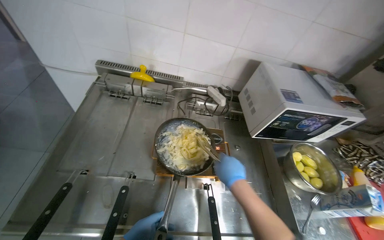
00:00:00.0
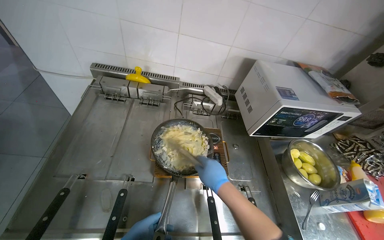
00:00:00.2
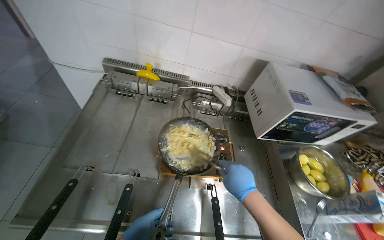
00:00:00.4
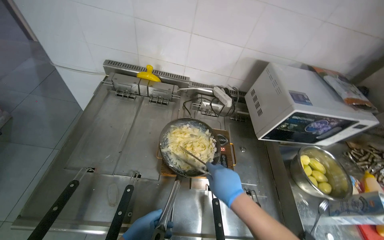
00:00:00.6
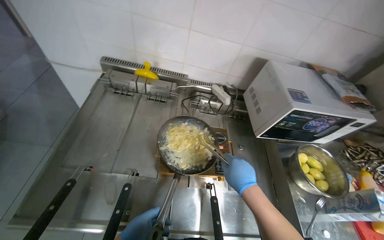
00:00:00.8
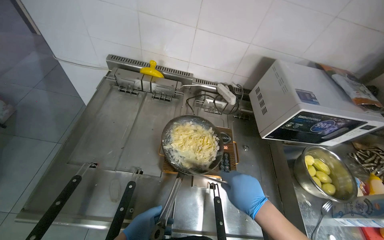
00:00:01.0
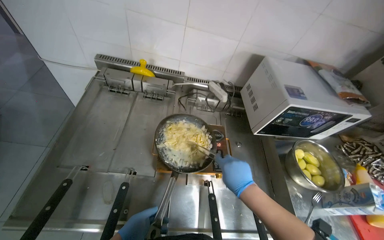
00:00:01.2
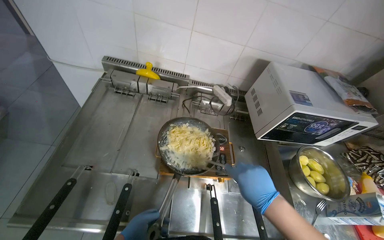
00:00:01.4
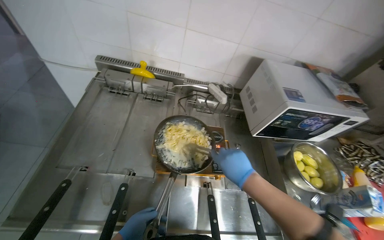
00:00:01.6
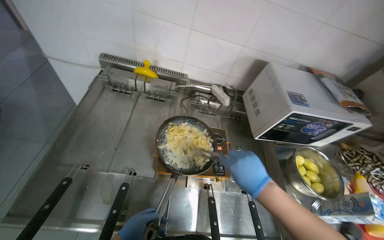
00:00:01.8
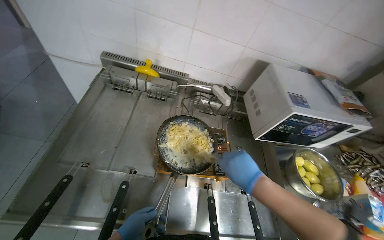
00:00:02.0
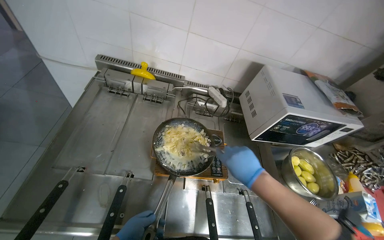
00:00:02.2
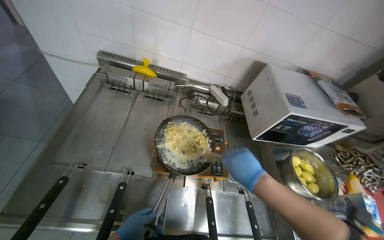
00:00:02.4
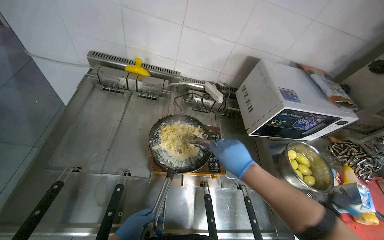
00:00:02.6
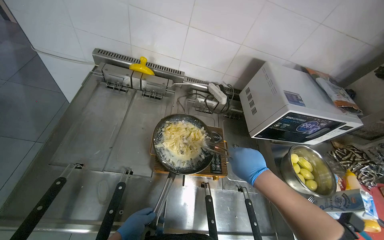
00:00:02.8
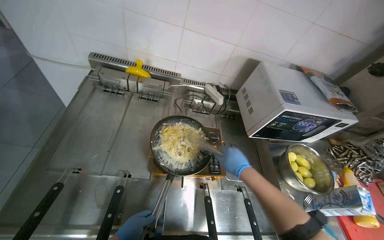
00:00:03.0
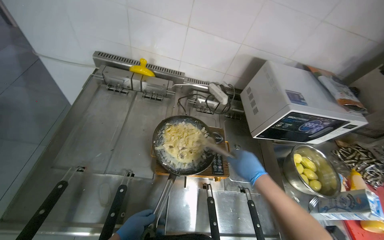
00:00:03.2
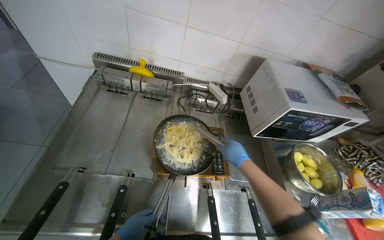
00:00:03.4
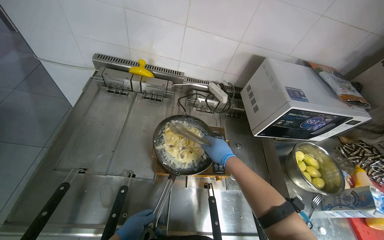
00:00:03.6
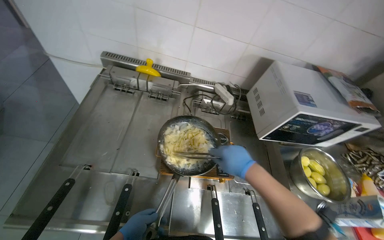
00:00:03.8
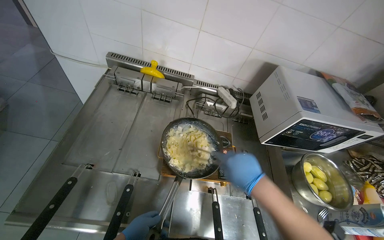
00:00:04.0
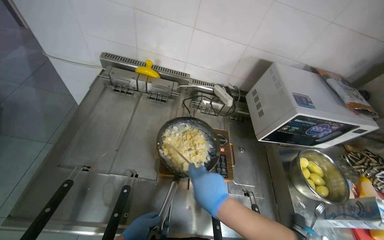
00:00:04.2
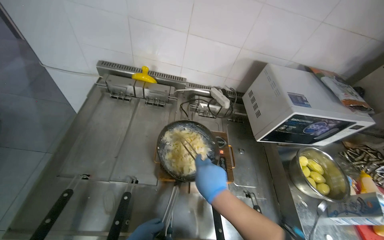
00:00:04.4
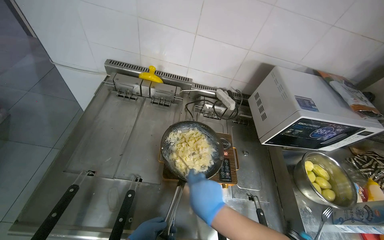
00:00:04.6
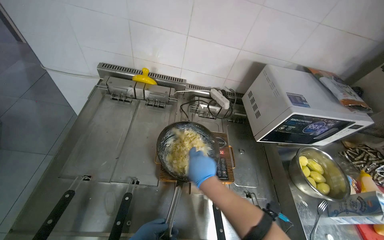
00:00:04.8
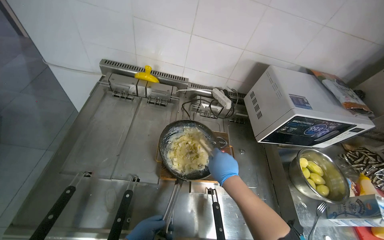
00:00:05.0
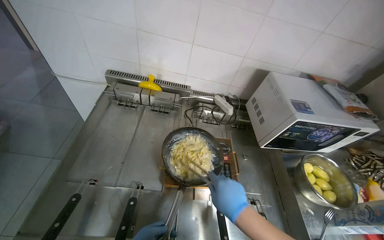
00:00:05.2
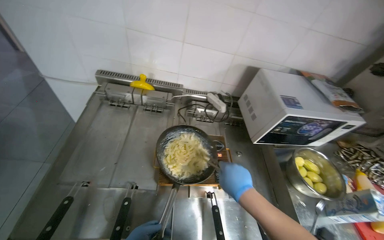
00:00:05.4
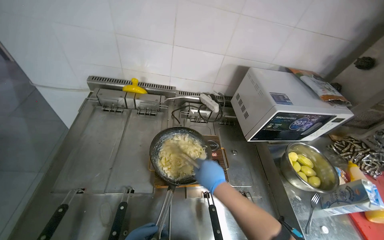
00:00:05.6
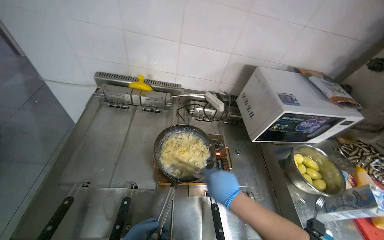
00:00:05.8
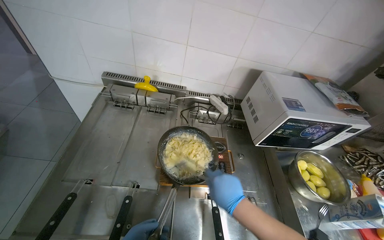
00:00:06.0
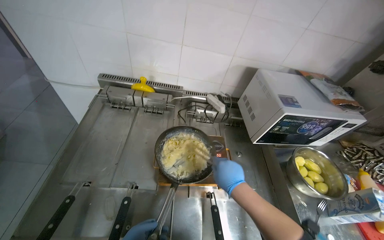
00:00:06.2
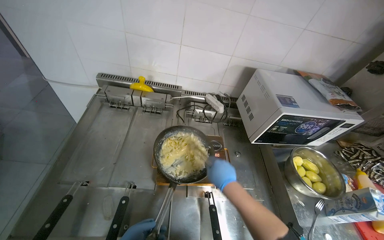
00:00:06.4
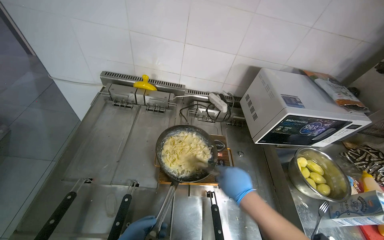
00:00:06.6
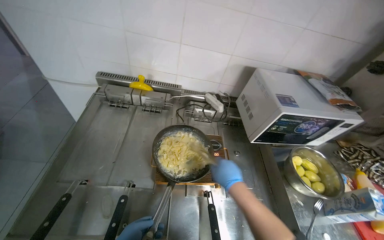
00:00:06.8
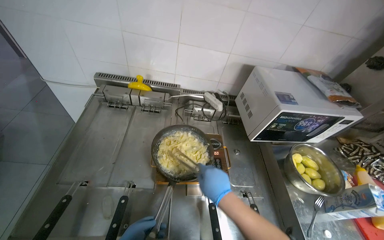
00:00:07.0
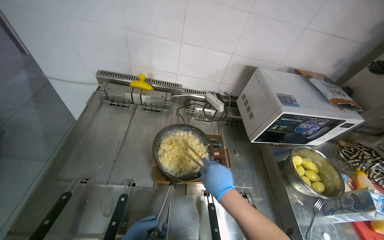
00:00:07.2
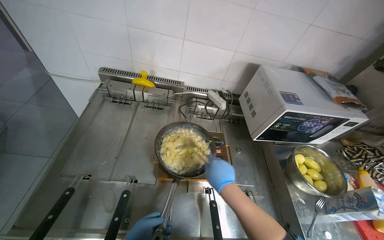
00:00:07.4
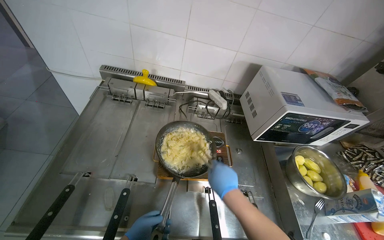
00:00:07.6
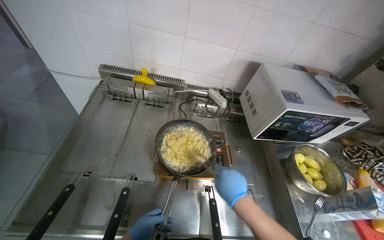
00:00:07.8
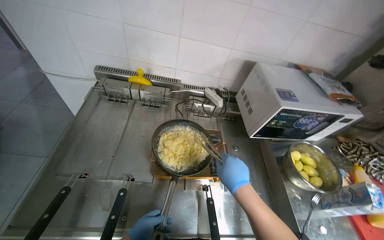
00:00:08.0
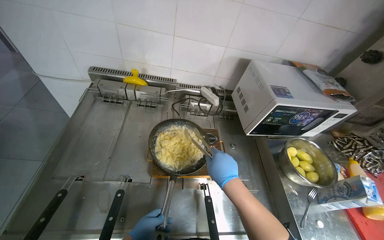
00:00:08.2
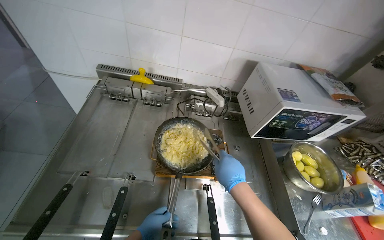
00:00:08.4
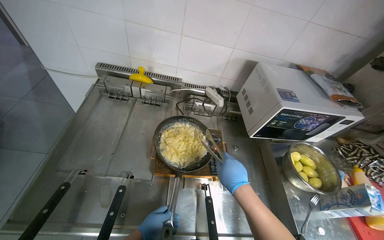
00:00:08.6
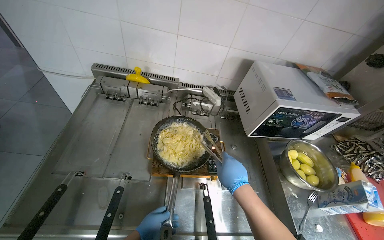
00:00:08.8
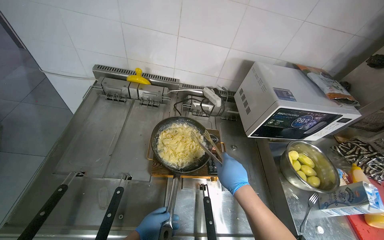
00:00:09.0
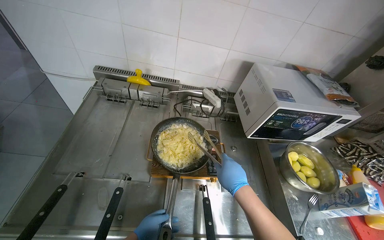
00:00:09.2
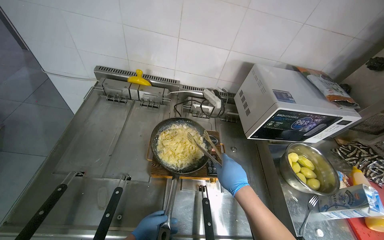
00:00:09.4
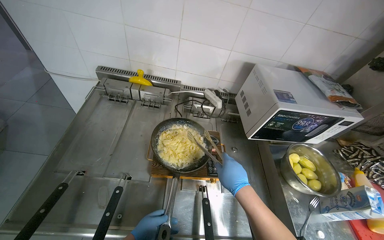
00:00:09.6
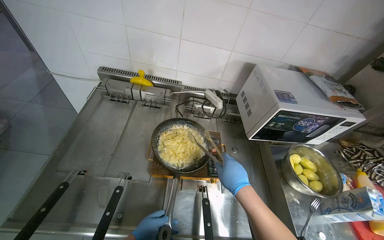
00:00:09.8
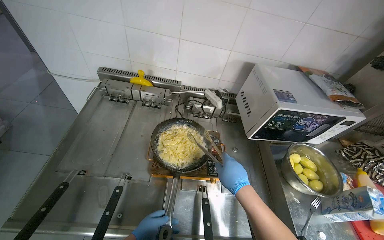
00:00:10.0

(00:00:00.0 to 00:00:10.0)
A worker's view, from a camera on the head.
Job: cooking food.
The whole recording: Stirring food in pan. The worker stirs food in a pan on the stove using tongs.
00:00:02.8 - 00:00:04.2: The right hand goes roughly 10 cm to the left.

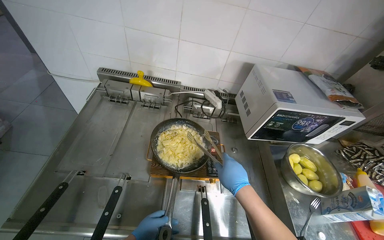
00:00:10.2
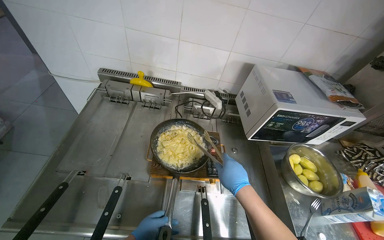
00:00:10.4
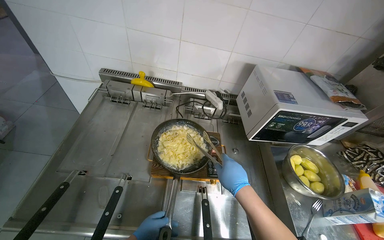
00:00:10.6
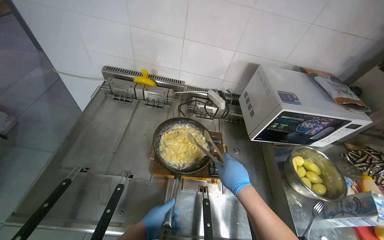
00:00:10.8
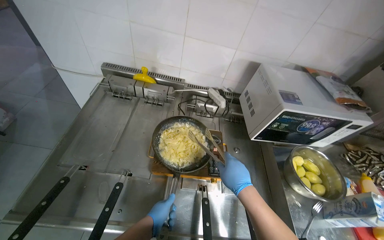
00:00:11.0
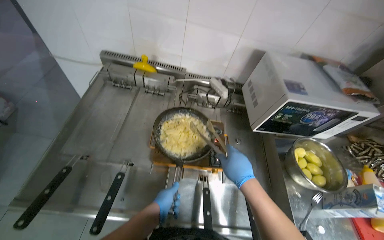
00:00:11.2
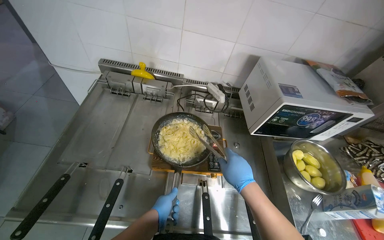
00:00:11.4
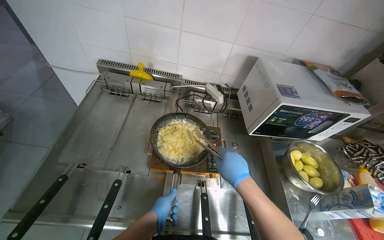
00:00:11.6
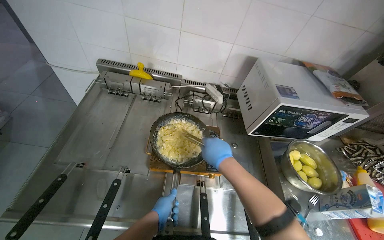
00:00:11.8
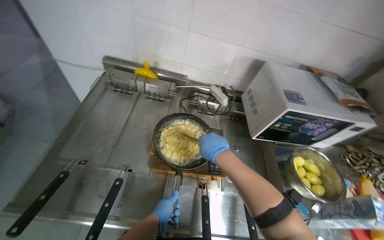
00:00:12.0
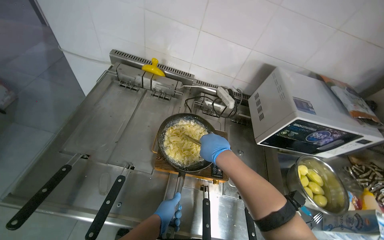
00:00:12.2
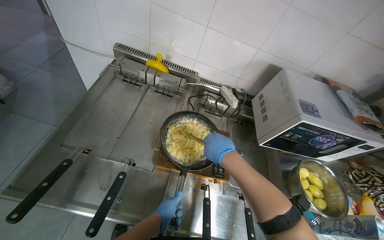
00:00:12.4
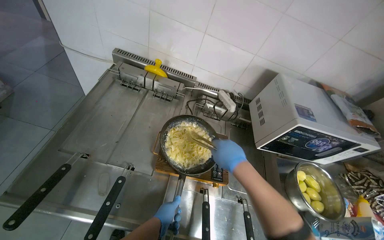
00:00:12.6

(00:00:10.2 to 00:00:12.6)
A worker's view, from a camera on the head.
Job: cooking food.
The whole recording: Stirring food in pan. The worker stirs food in a pan on the stove using tongs.
00:00:11.4 - 00:00:12.6: The right hand shifts approximately 10 cm up the picture.

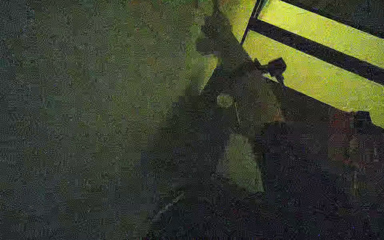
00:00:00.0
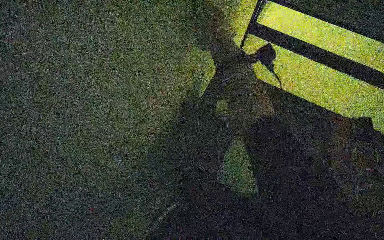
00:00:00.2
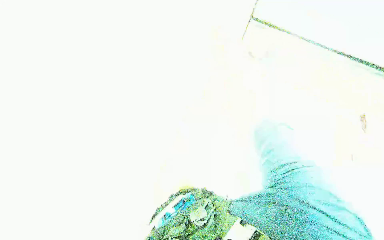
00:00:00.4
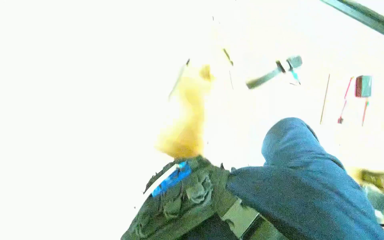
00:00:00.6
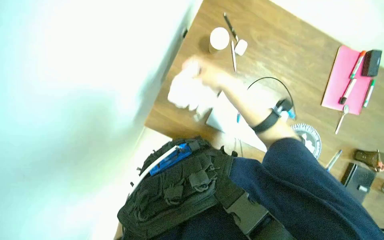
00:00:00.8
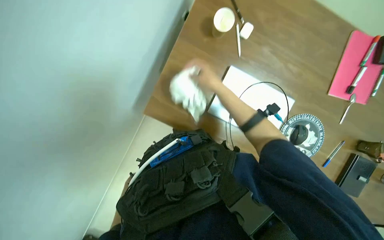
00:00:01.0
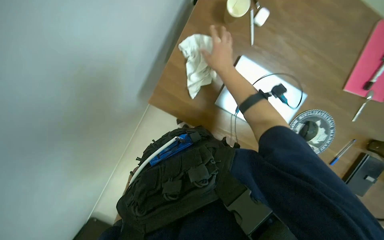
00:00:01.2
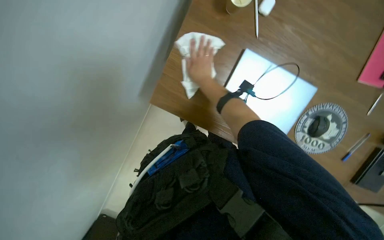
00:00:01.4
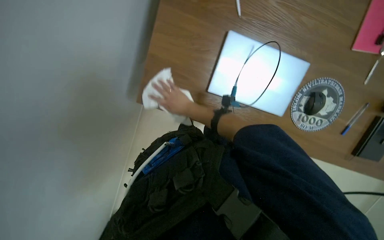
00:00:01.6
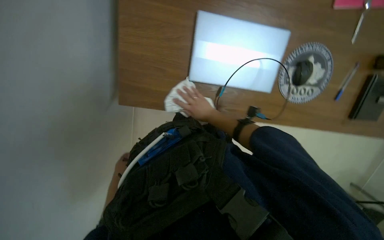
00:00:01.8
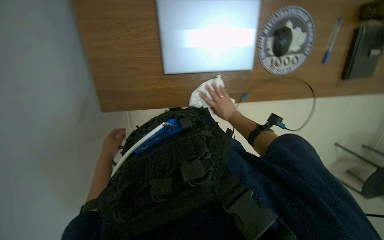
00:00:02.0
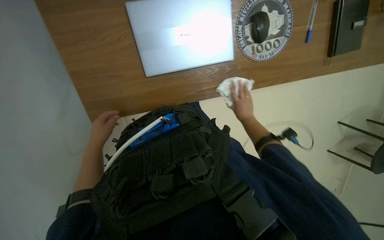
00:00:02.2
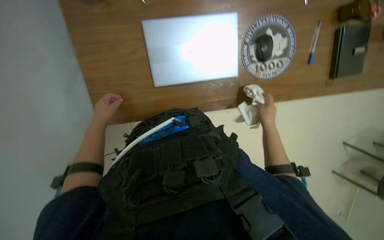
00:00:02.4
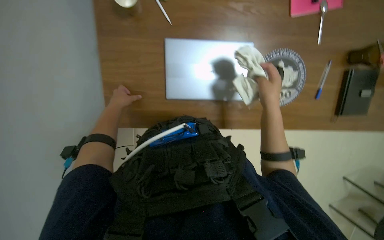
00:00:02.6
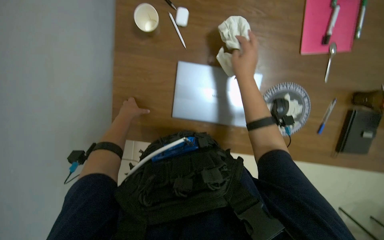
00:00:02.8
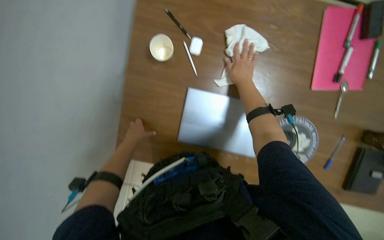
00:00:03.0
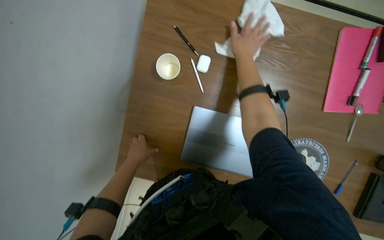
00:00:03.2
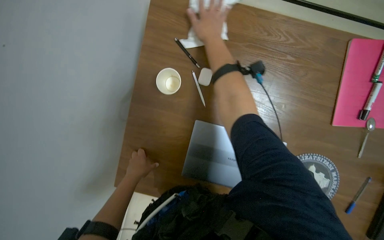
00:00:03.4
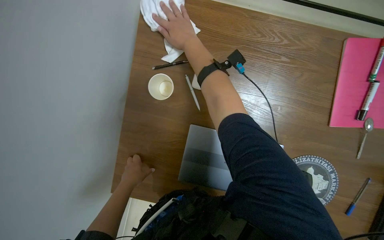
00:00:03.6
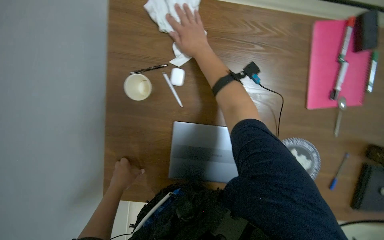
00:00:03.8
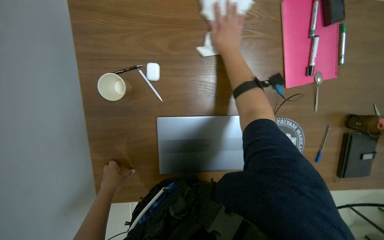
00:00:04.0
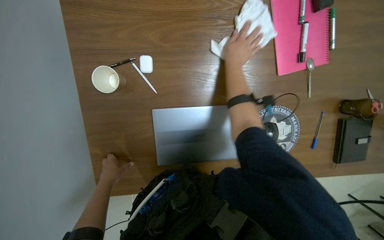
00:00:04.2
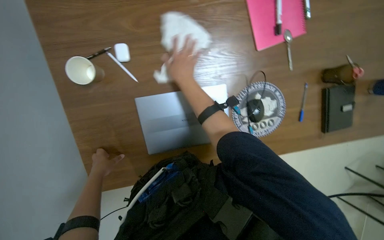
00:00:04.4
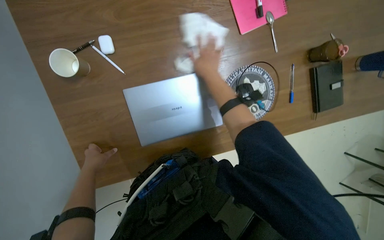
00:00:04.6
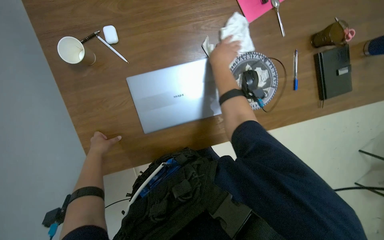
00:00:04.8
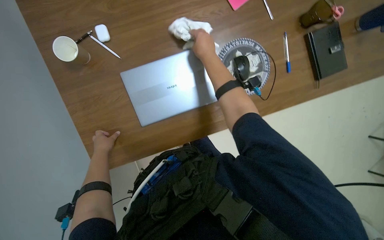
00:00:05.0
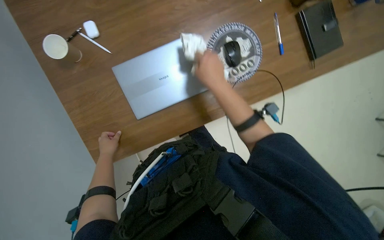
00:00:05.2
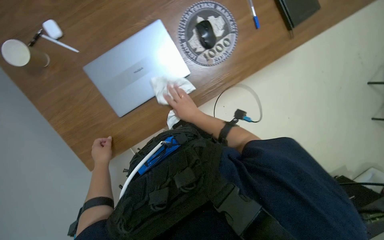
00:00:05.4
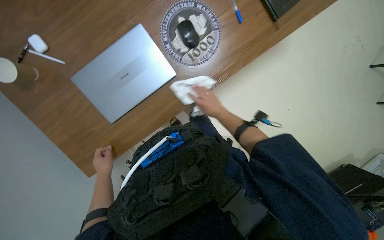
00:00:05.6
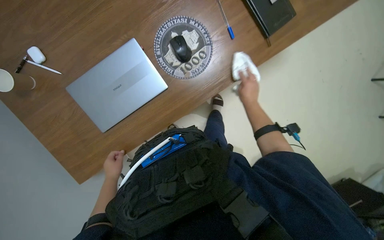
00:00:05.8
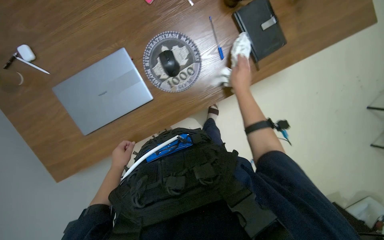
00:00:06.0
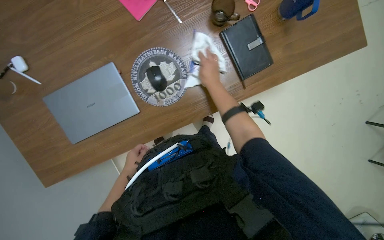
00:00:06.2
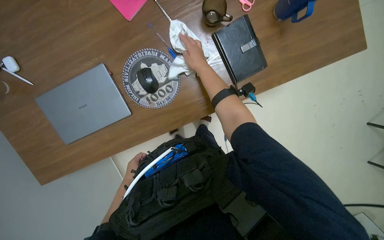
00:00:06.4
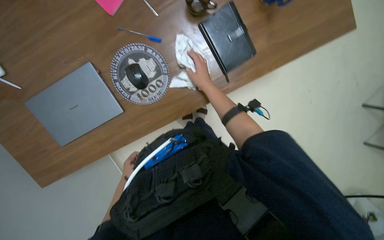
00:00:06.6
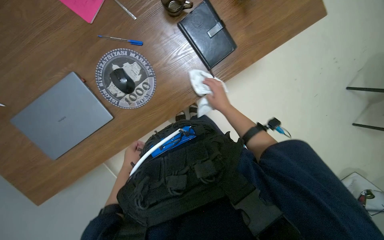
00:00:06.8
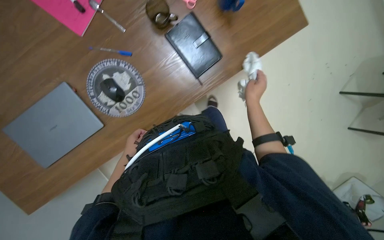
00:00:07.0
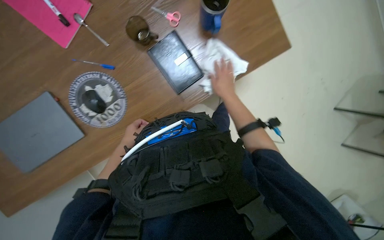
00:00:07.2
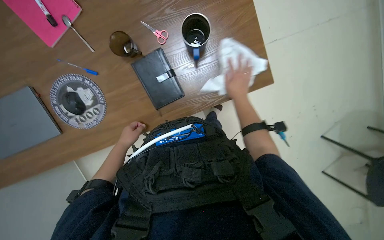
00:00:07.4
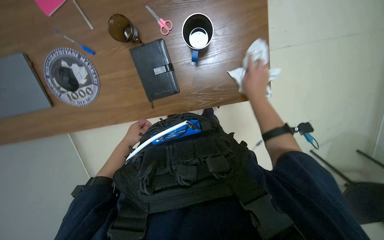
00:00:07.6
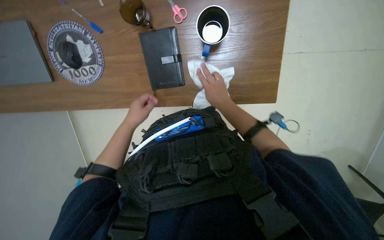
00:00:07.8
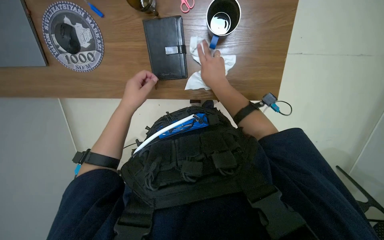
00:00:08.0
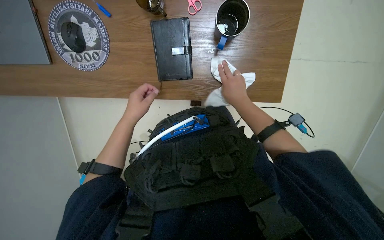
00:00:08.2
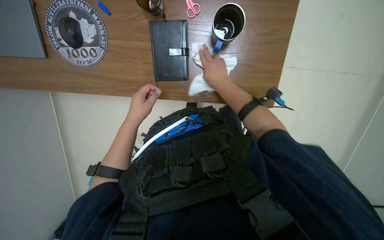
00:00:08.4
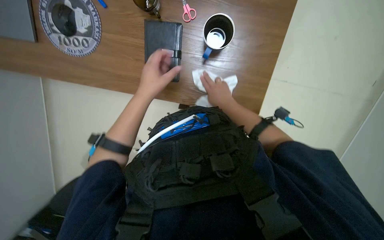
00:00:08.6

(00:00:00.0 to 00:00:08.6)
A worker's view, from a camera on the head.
Job: wiping surfaces.
The whole recording: Wiping desk surfaces. The worker wipes various desk surfaces with a white cloth.
00:00:00.0 - 00:00:01.4: The view tilts about 15 degrees downward.
00:00:02.8 - 00:00:04.4: The right hand swings left and right, about 20 cm each way, with 2 reversals.
00:00:04.4 - 00:00:05.8: The scene rotates counterclockwise by about 25 degrees. The right hand heads to the right and down the picture, covering about 60 cm.
00:00:05.8 - 00:00:07.2: The wearer moves approximately 50 cm.
00:00:07.2 - 00:00:08.6: Everything in view rotates approximately 40 degrees clockwise.
